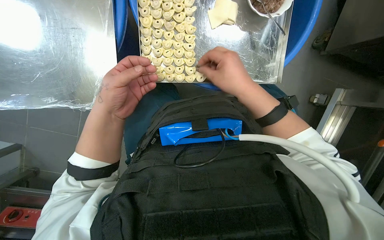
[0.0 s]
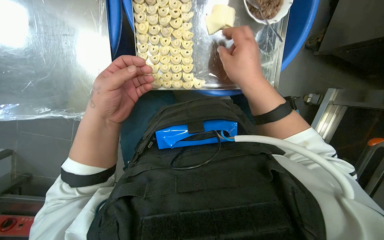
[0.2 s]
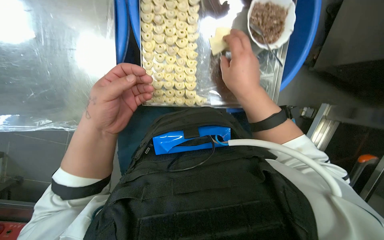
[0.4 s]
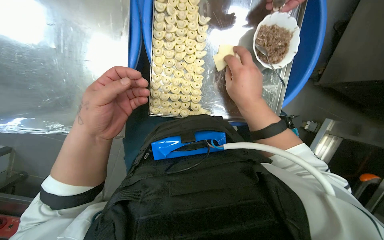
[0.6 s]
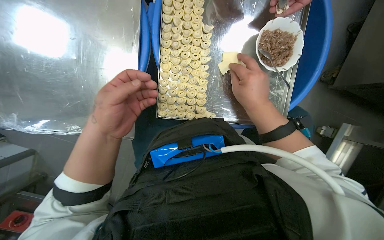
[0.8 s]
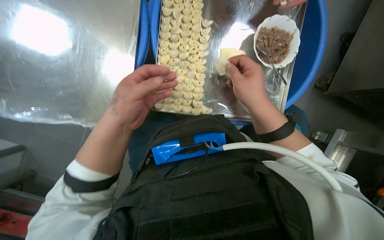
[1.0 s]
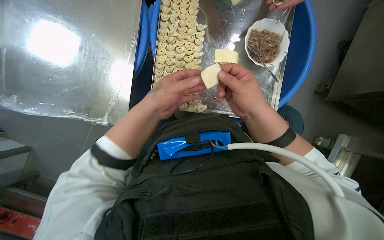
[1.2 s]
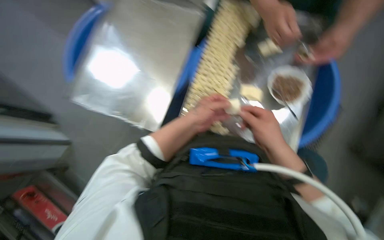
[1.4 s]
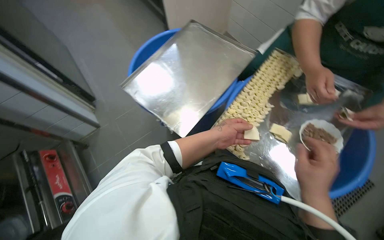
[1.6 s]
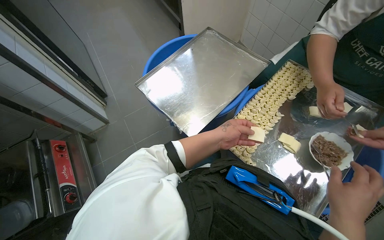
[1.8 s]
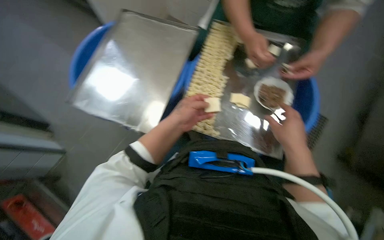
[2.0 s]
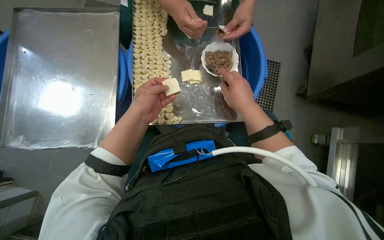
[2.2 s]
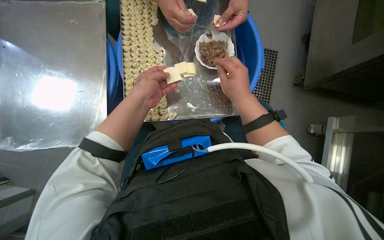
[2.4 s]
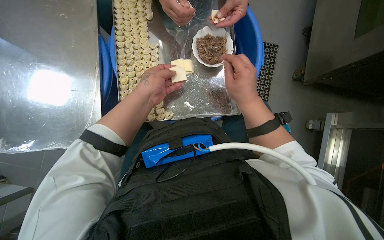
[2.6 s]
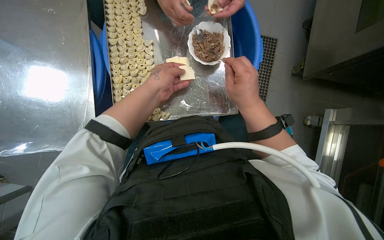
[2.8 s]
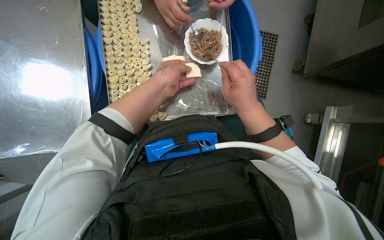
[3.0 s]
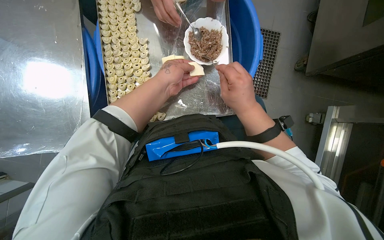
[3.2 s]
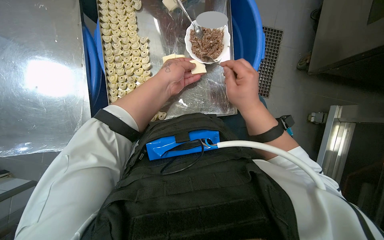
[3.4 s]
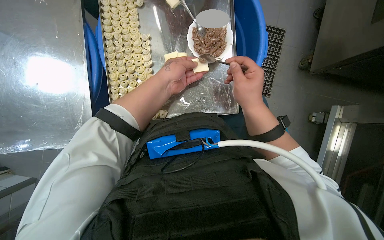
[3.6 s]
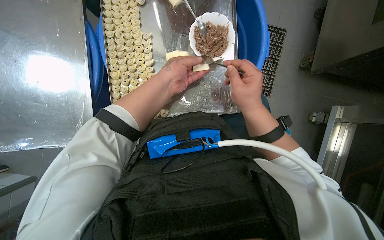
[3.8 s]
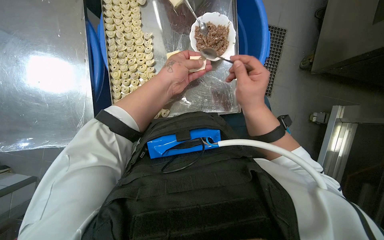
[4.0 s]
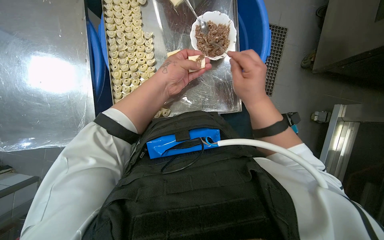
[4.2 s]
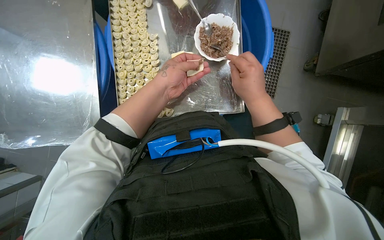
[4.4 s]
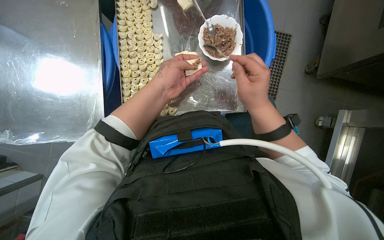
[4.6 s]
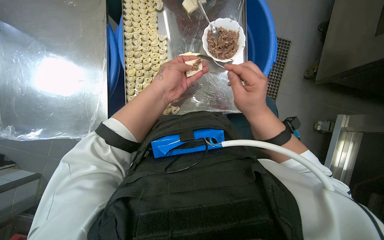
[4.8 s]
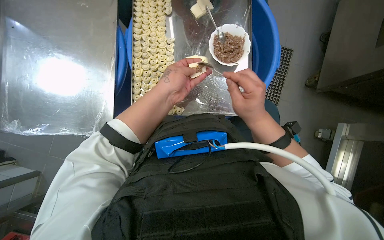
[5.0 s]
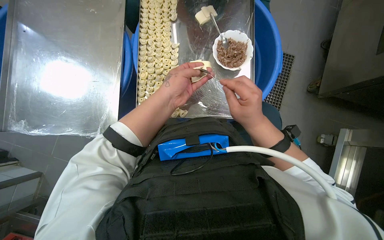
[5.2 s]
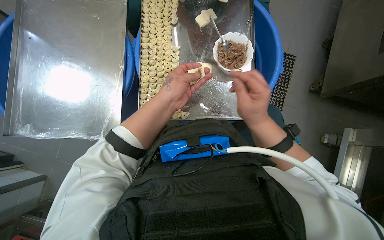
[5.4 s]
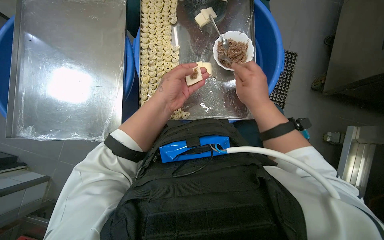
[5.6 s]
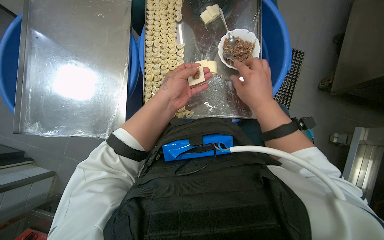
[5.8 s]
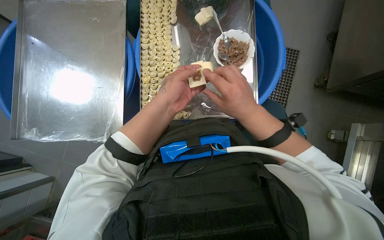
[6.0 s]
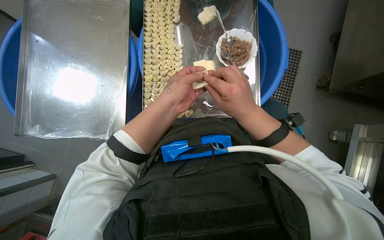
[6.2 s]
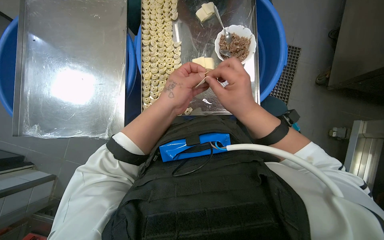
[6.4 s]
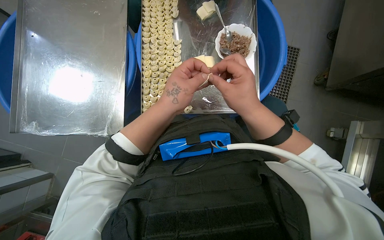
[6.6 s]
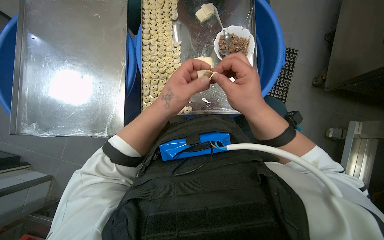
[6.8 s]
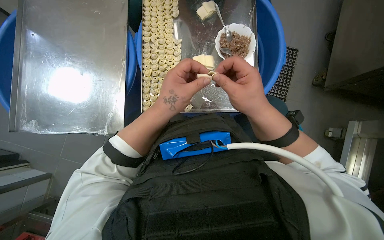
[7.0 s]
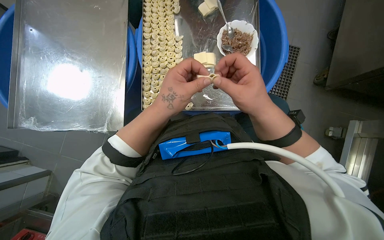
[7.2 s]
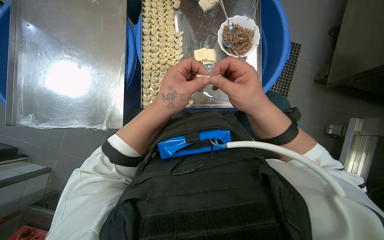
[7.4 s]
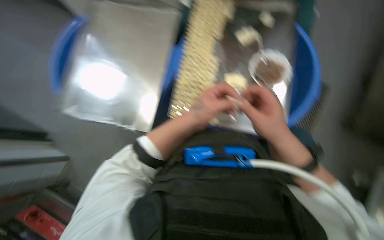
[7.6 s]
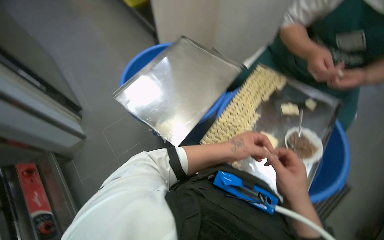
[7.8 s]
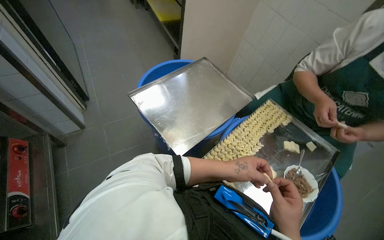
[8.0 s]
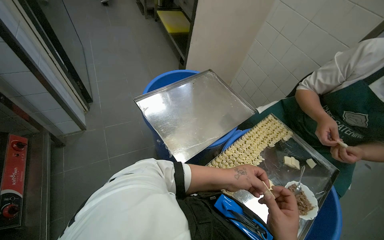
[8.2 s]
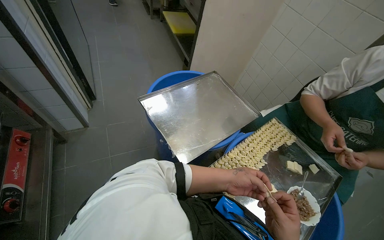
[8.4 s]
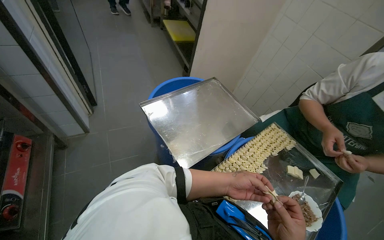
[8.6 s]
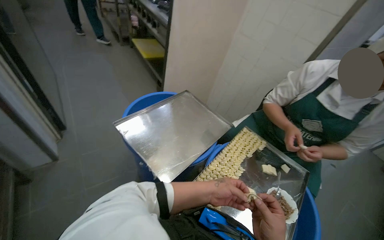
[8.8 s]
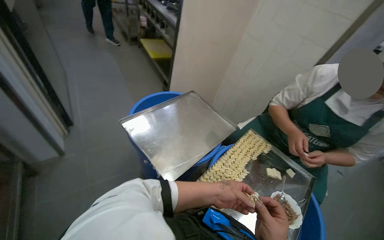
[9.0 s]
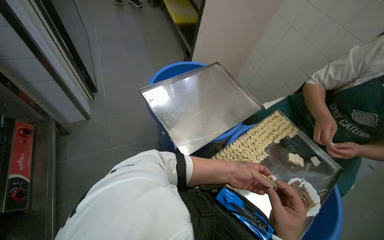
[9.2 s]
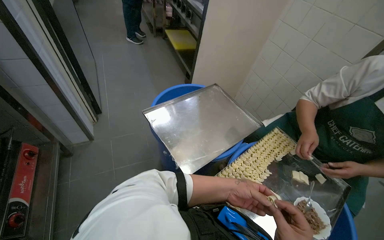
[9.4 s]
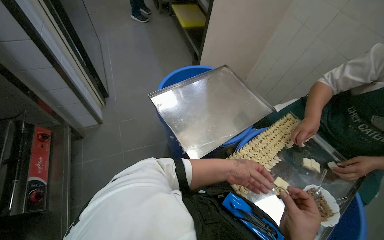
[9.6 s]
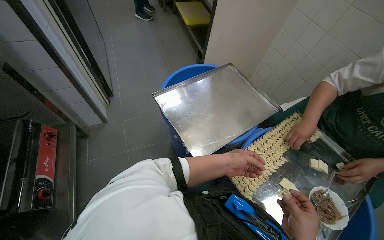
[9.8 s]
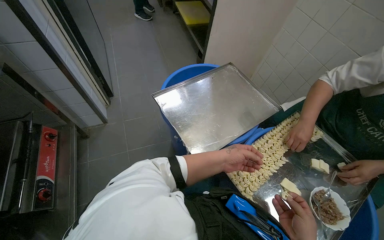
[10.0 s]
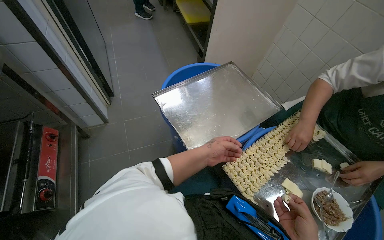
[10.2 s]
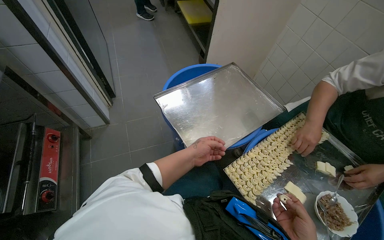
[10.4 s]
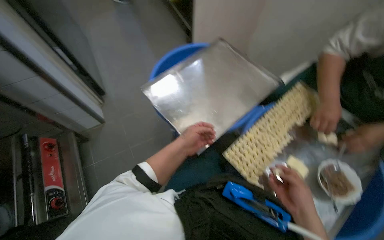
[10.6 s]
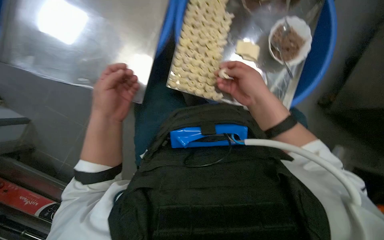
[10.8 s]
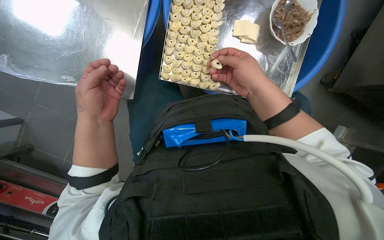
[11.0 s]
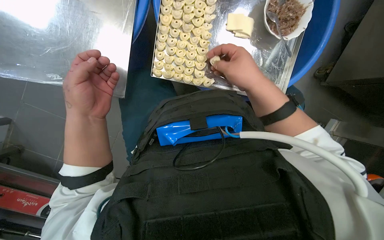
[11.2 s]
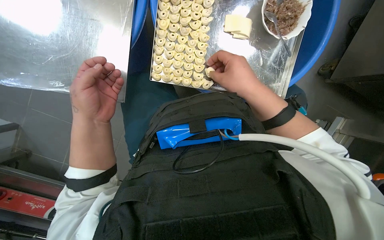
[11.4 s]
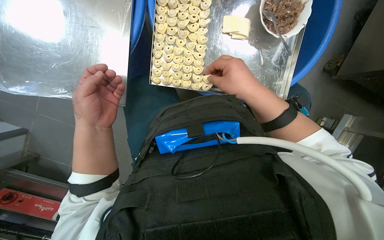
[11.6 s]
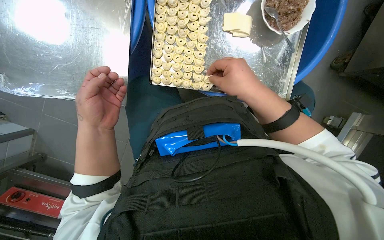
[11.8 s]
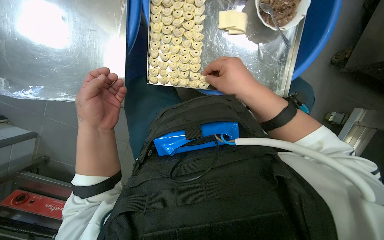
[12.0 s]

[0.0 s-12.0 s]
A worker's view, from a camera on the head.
Job: preparing food.
The whole recording: Filling dough pieces with meat. The worker continues to fill dough pieces with meat and shape them before placing them on a tray.
0.0 to 1.6 s: The wearer's head swings some 35 degrees to the left. The view tips upward by some 35 degrees.
1.6 to 3.0 s: The wearer's head swings roughly 45 degrees to the right. The view tips downward by approximately 20 degrees.
3.0 to 4.4 s: The hands are busy where they are.
6.0 to 7.6 s: The hands make small movements and keep their place.
7.6 to 9.0 s: The camera pitches upward, by approximately 30 degrees. Everything in view rotates approximately 40 degrees clockwise.
9.0 to 10.4 s: The left hand goes about 15 cm to the left.
10.4 to 12.0 s: The wearer looks some 40 degrees further downward. Everything in view rotates approximately 50 degrees counterclockwise.

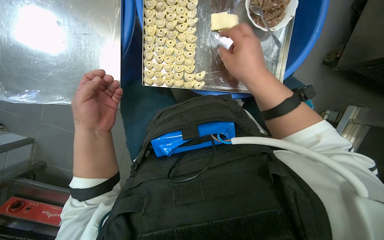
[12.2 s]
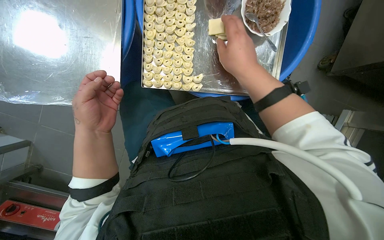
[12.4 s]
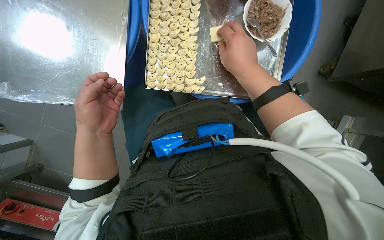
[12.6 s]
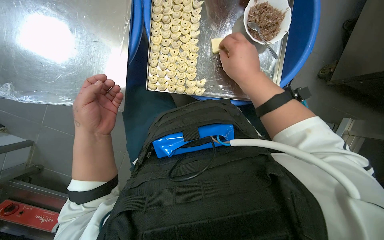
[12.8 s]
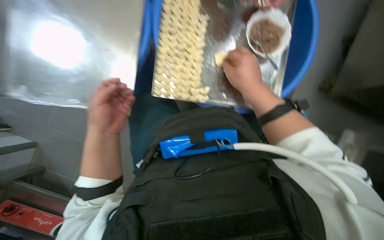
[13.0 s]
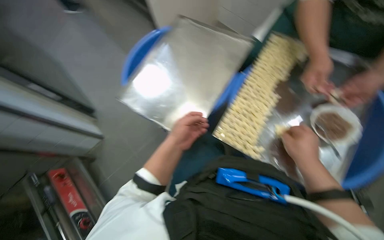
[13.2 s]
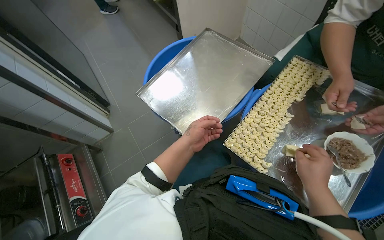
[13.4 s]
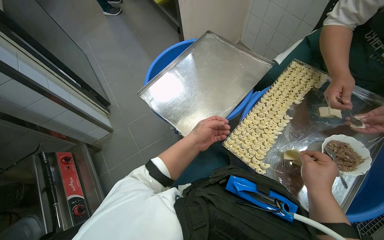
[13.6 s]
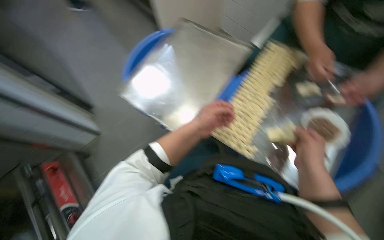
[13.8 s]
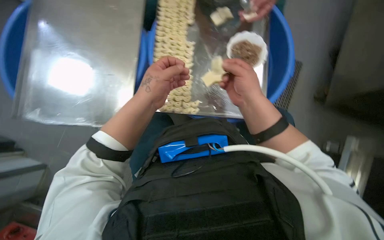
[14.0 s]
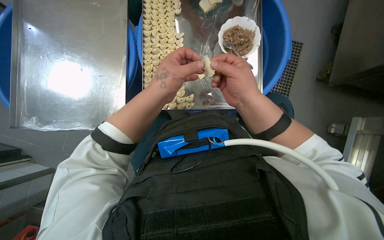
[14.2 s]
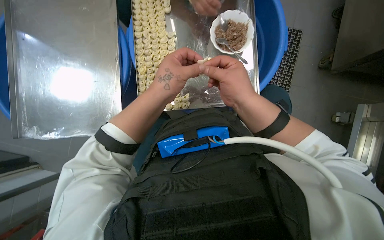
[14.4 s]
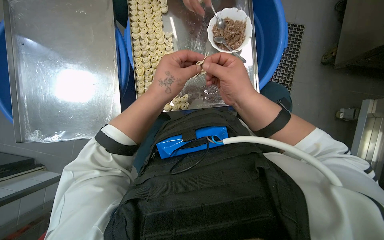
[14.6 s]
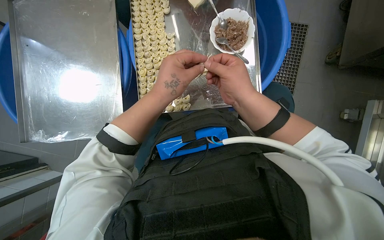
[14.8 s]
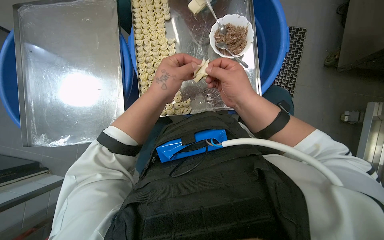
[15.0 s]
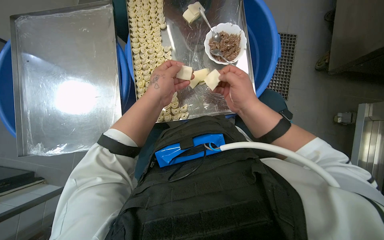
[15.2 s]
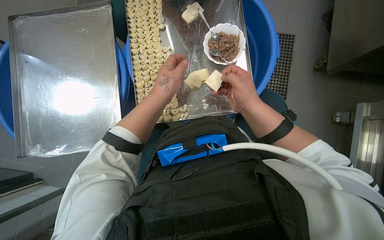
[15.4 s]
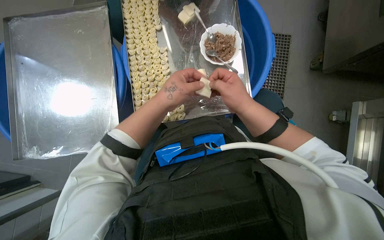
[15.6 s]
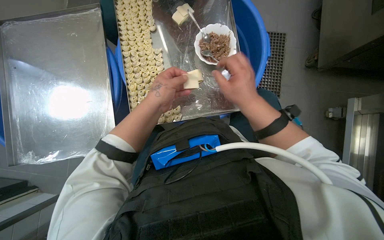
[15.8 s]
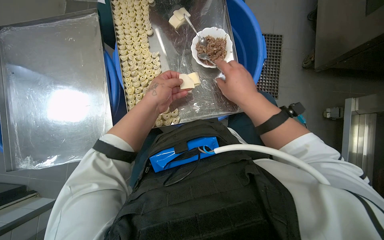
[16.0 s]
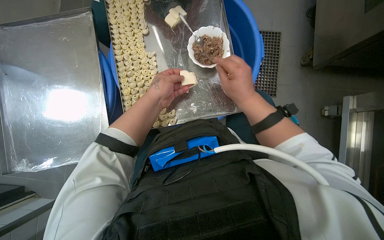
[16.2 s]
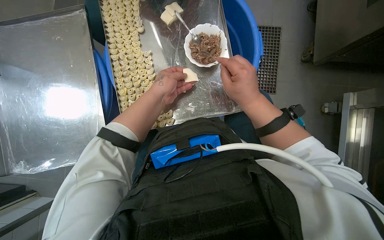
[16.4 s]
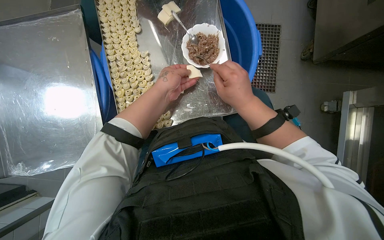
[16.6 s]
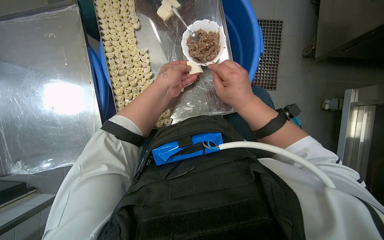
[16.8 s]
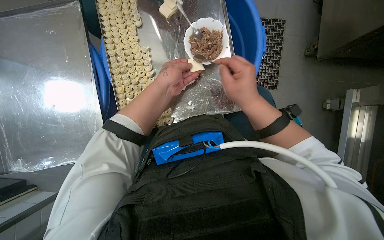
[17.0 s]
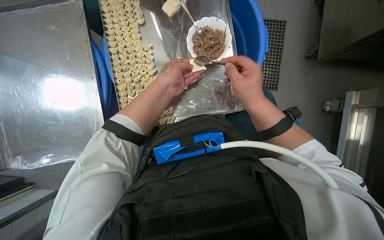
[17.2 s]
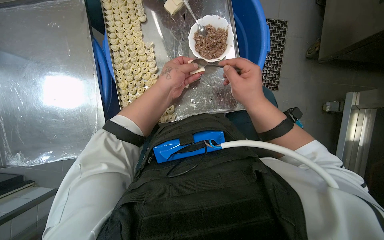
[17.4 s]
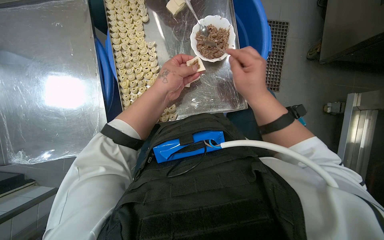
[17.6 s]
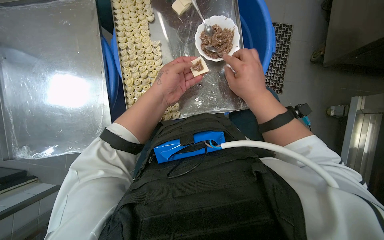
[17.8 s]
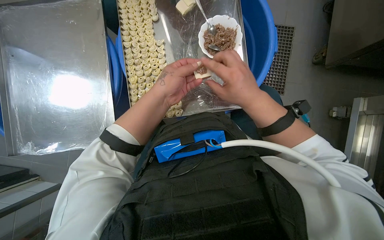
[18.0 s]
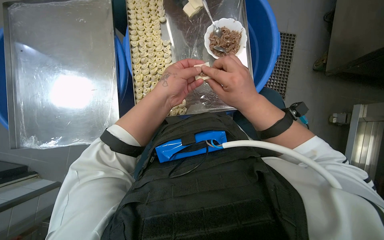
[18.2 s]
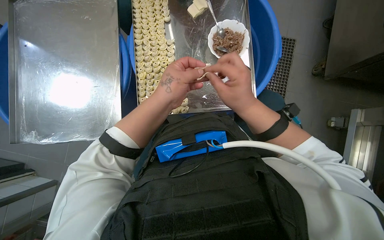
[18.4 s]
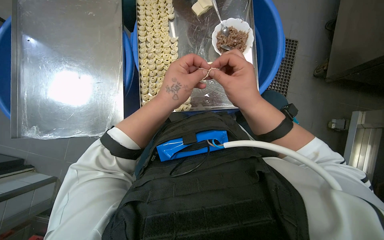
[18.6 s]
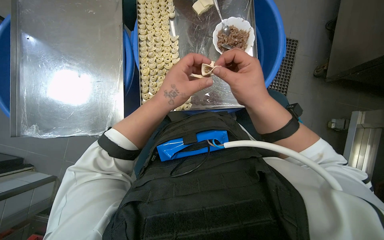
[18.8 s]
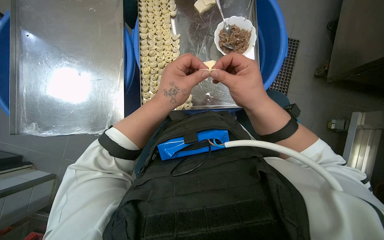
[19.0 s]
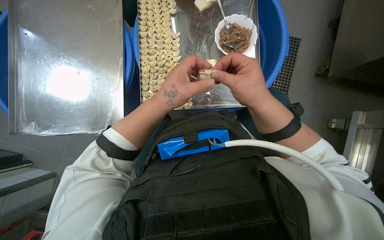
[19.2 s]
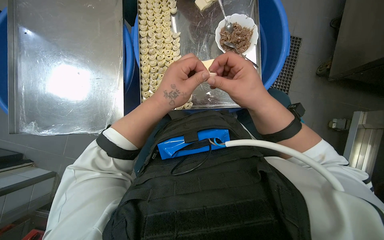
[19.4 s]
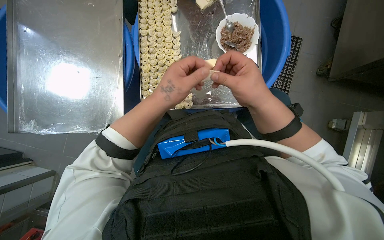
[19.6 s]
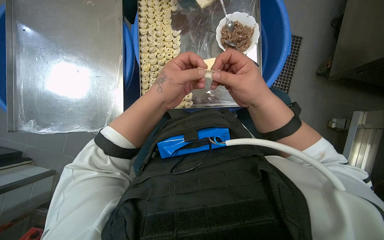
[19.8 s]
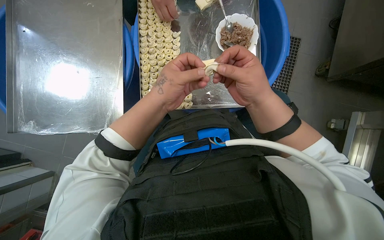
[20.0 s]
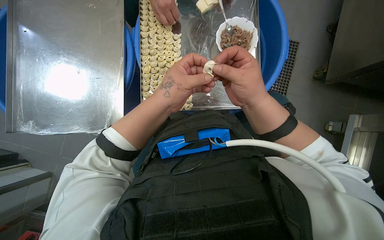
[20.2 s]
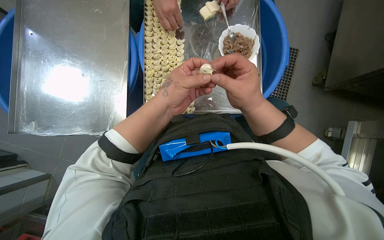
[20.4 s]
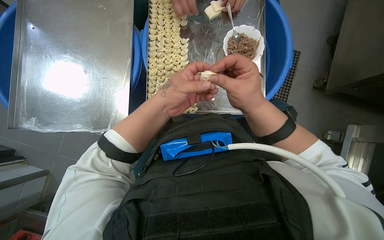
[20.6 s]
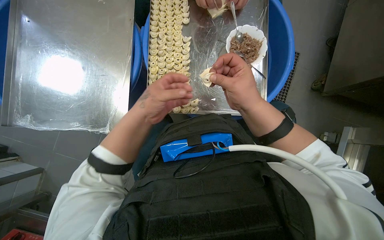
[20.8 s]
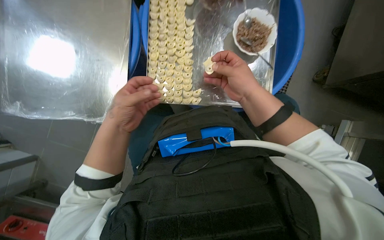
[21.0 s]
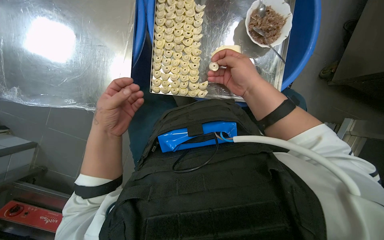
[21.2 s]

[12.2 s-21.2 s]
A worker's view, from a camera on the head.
Job: preparing food.
The whole recording: Filling dough pieces with meat. The worker continues to fill dough pieces with meat and shape them before placing them on a tray.
12.2 to 13.8 s: The wearer looks roughly 35 degrees further to the left. The camera pitches upward, by approximately 25 degrees.
13.8 to 15.2 s: The wearer looks some 45 degrees further to the right.
16.6 to 18.2 s: The hands make small movements and keep their place.
18.2 to 19.8 s: The hands make small movements and keep their place.
19.8 to 21.2 s: The left hand goes some 20 cm to the left and down the picture. The right hand heads farther from the camera, covering some 10 cm.
